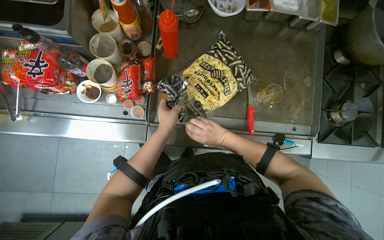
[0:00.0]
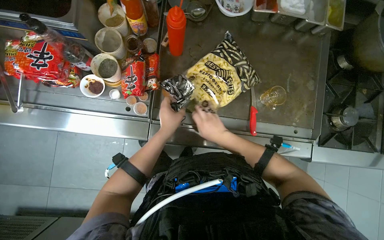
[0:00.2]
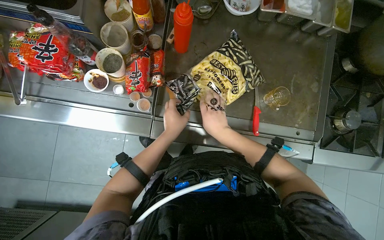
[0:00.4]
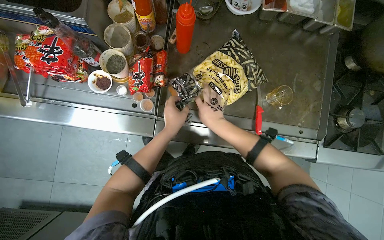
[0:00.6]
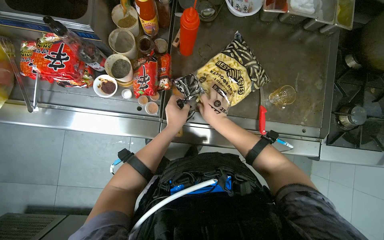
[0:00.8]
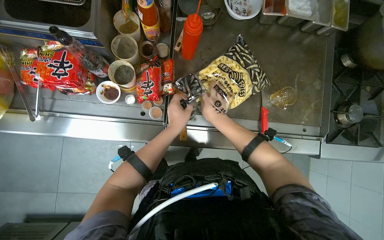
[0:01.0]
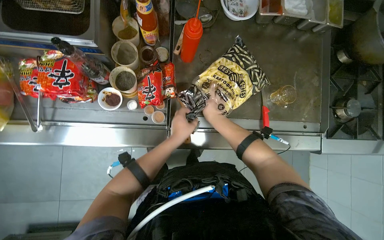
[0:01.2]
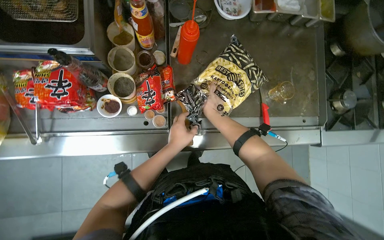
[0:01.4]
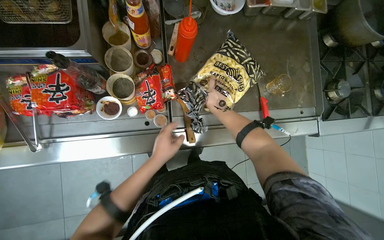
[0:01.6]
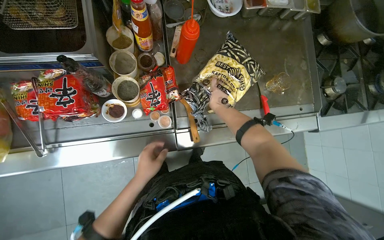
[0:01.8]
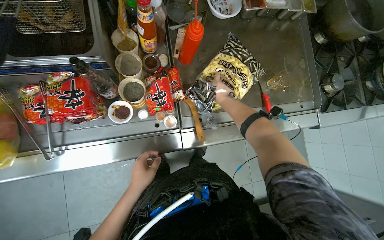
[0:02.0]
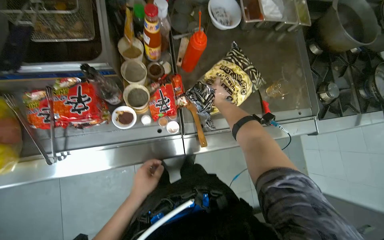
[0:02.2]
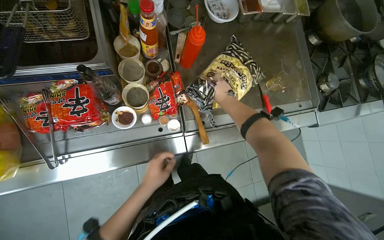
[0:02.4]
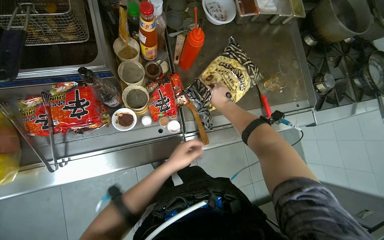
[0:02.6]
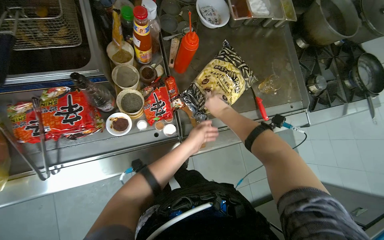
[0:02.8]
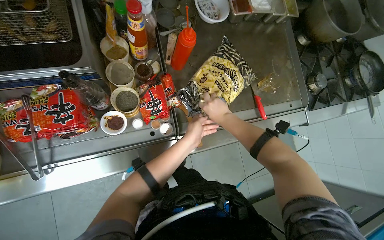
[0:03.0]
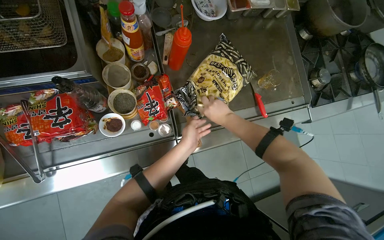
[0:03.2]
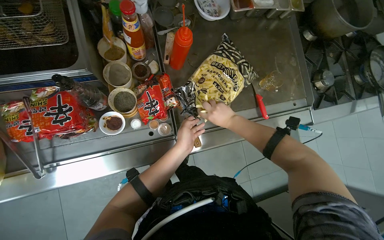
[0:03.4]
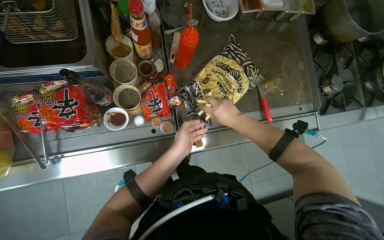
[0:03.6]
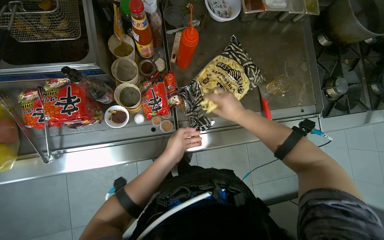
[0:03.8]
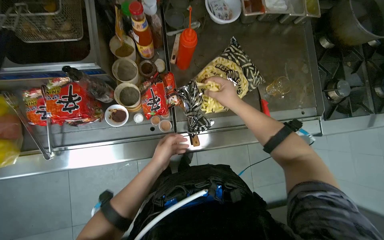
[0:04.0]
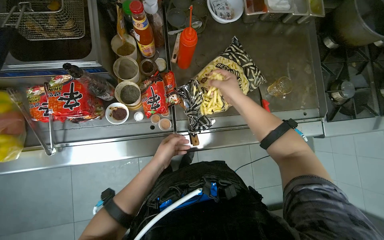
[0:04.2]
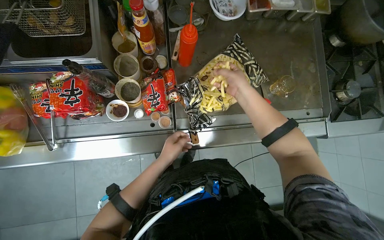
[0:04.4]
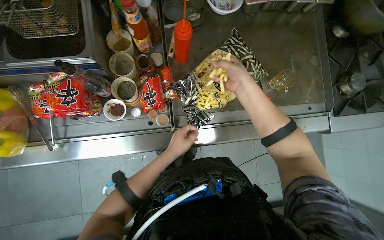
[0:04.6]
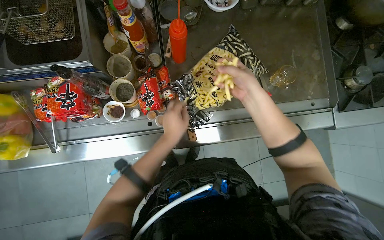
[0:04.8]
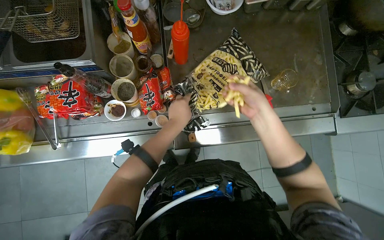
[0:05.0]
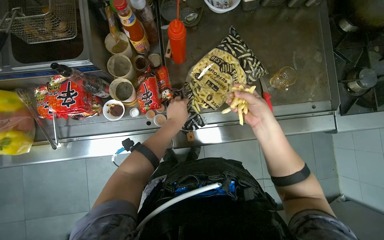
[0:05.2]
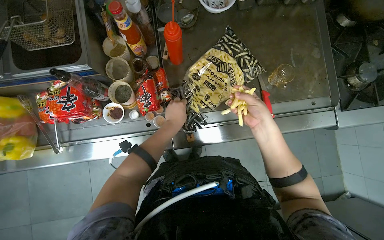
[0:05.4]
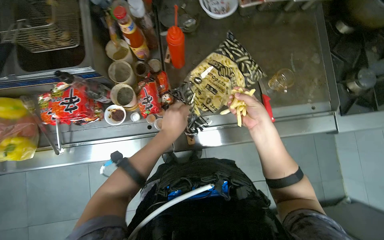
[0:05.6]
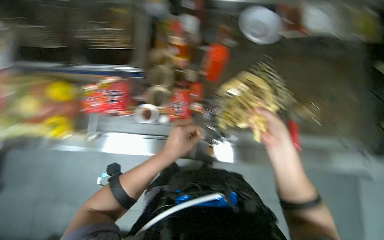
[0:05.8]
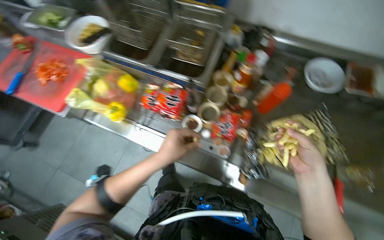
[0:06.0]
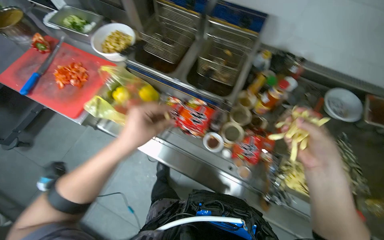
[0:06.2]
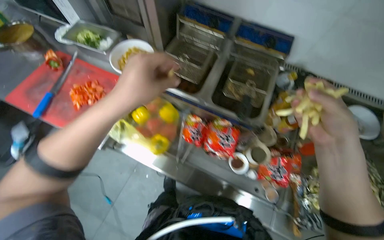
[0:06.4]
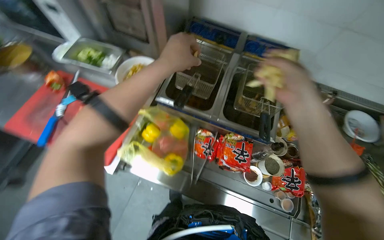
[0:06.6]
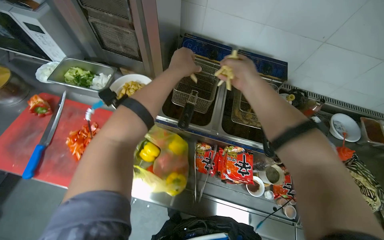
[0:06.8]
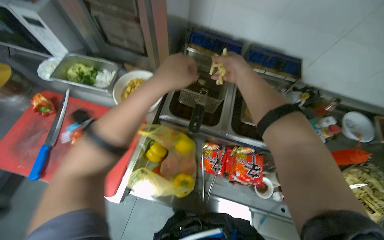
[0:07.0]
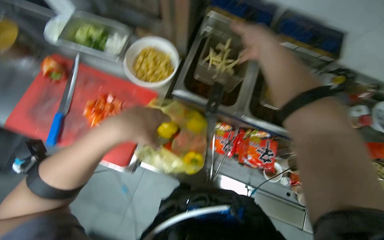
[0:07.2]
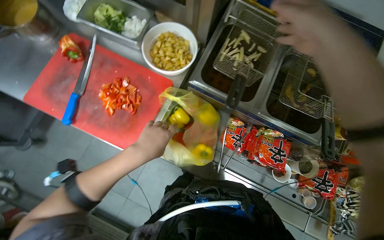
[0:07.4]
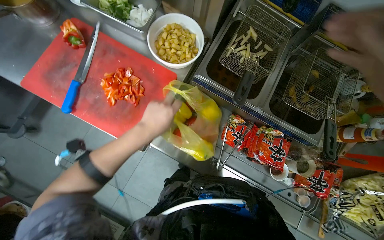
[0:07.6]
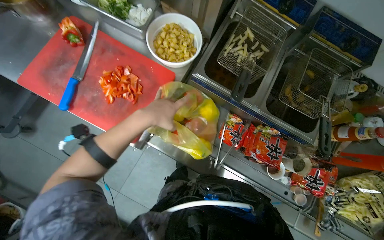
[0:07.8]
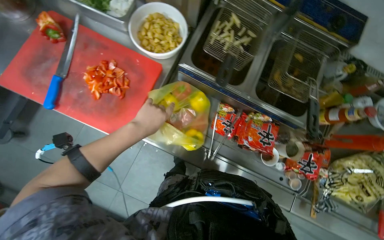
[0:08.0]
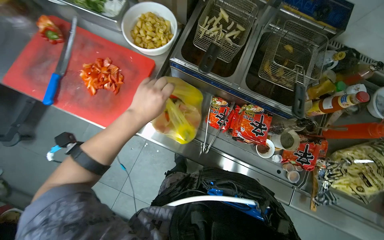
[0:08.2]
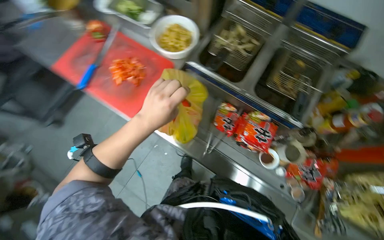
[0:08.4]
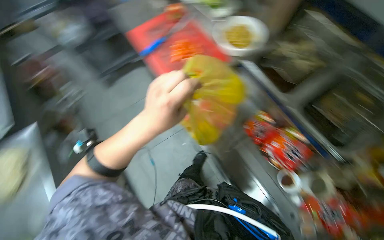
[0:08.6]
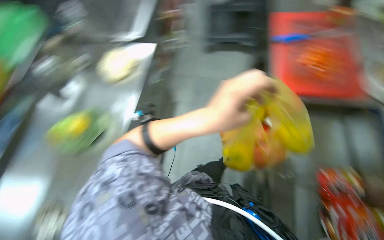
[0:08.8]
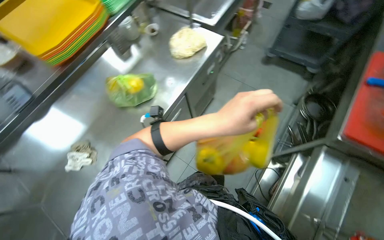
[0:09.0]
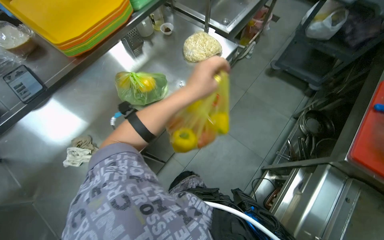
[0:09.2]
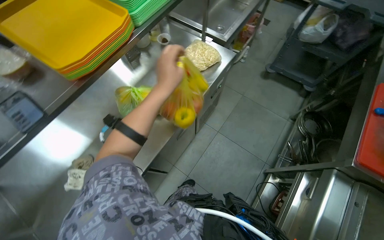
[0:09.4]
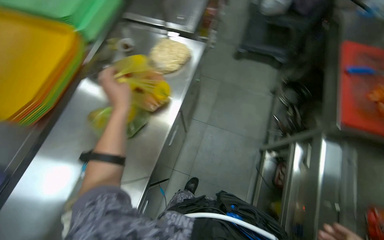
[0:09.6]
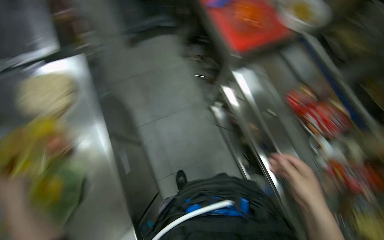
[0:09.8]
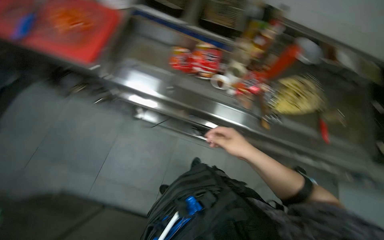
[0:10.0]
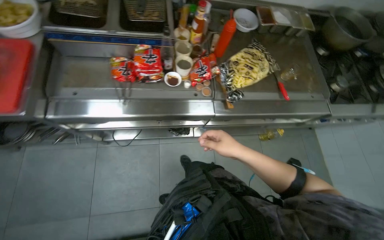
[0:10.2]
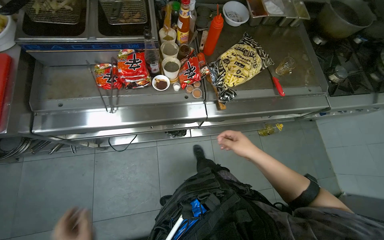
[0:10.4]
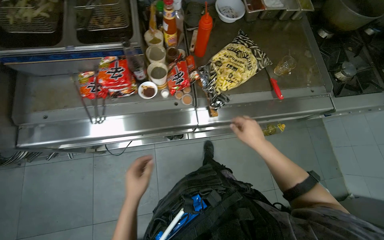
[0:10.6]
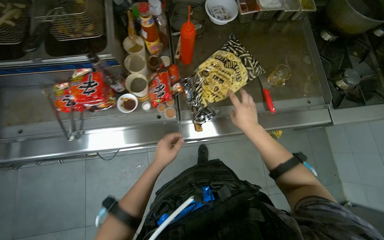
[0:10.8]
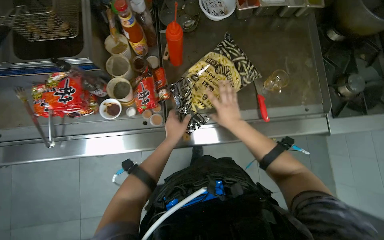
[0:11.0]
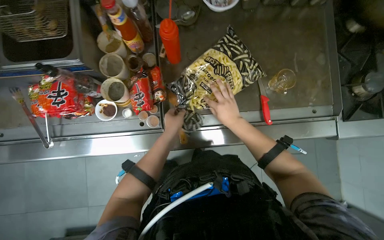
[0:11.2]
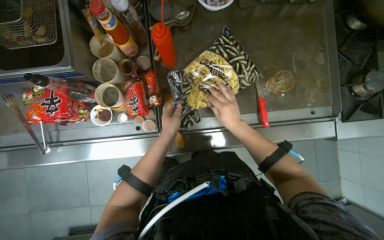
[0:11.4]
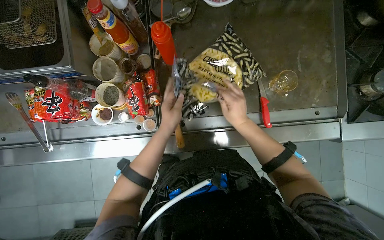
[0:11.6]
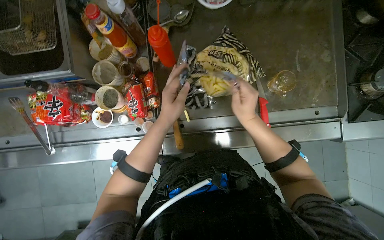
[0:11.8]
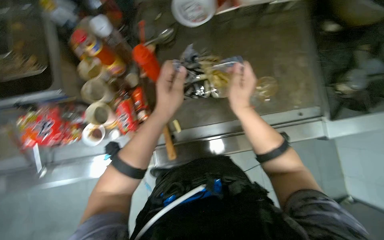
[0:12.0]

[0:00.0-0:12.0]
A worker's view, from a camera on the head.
Job: cooking food.
The whole recording: Loading fries into deep fryer. The worker opens a bag of fries with a knife and loads them into a deep fryer basket.
0.0 to 1.6 s: The right hand travels up the picture by some 10 cm.
1.6 to 3.0 s: The right hand reaches about 5 cm farther from the camera, then returns. Meanwhile the left hand is displaced farther from the camera by about 10 cm.
3.0 to 4.4 s: The left hand goes about 10 cm down the picture.
4.4 to 6.0 s: The head rotates some 35 degrees to the left.
6.0 to 7.6 s: The camera travels to the left, some 60 cm.
7.6 to 9.0 s: The head travels about 40 cm. The wearer looks some 60 degrees further to the left.
9.0 to 10.4 s: The head rotates some 135 degrees to the right. The view tilts some 20 degrees downward.
10.4 to 12.0 s: The wearer moves about 60 cm. The camera pitches downward, by about 10 degrees.

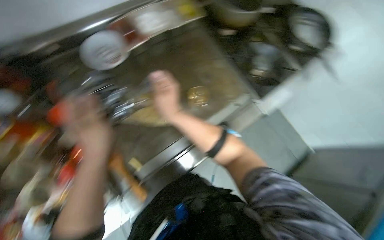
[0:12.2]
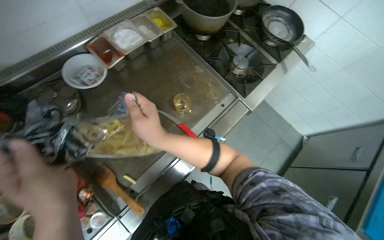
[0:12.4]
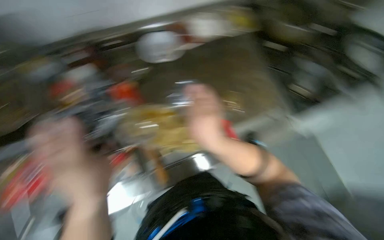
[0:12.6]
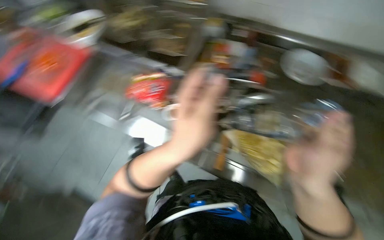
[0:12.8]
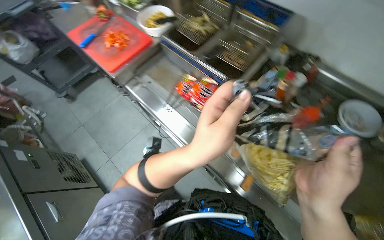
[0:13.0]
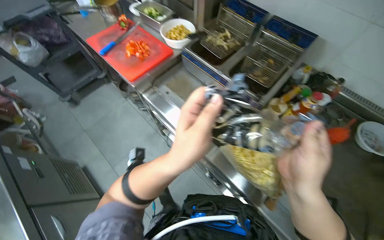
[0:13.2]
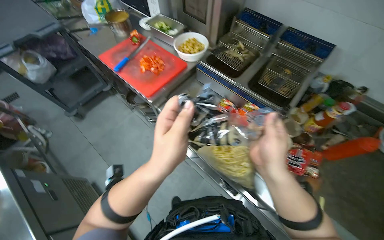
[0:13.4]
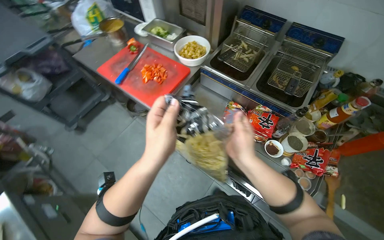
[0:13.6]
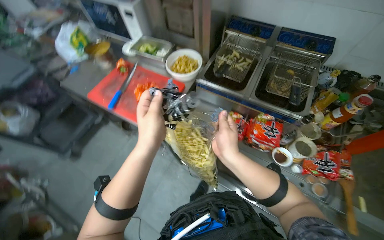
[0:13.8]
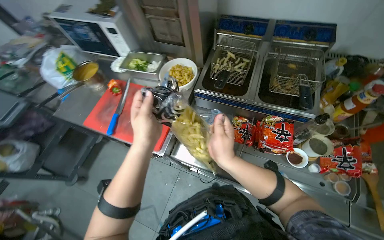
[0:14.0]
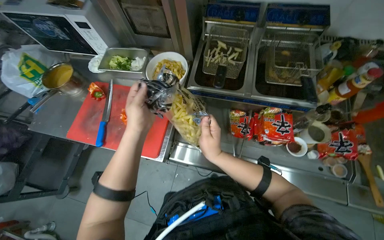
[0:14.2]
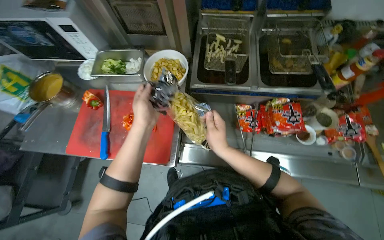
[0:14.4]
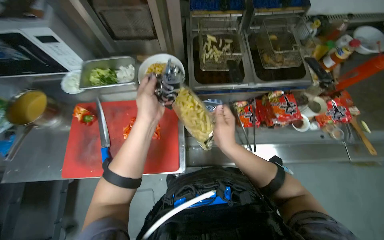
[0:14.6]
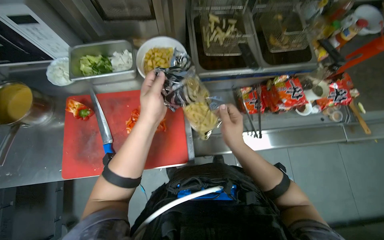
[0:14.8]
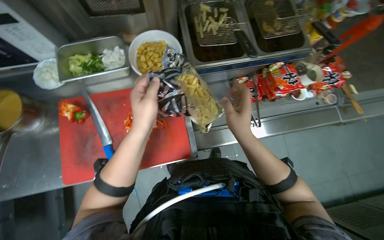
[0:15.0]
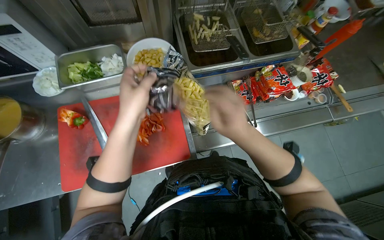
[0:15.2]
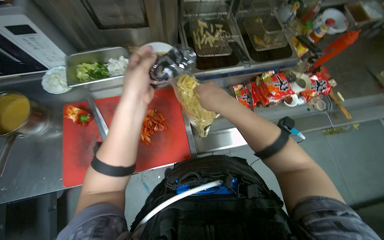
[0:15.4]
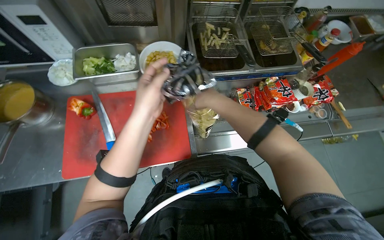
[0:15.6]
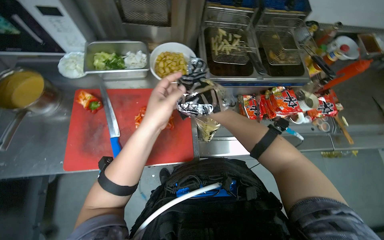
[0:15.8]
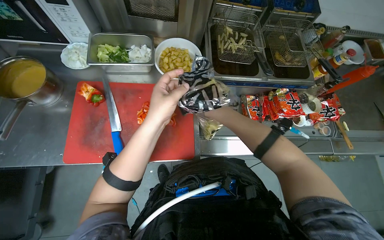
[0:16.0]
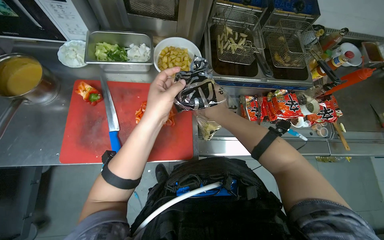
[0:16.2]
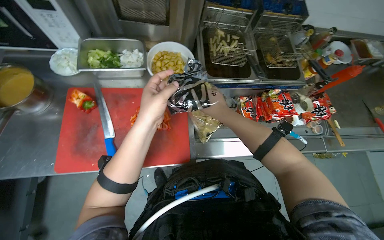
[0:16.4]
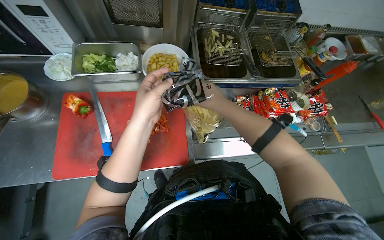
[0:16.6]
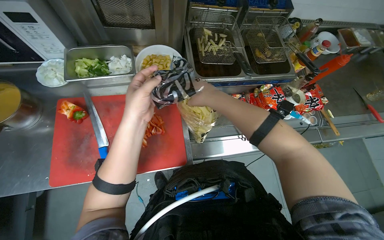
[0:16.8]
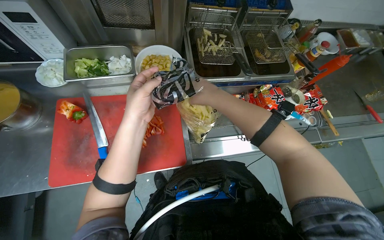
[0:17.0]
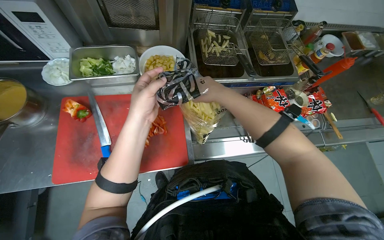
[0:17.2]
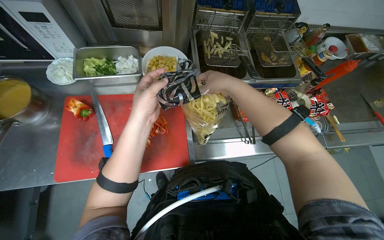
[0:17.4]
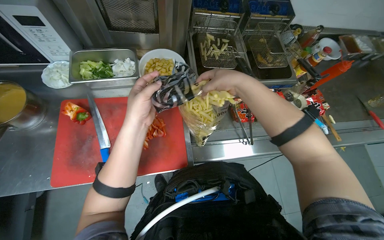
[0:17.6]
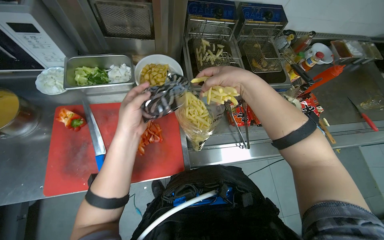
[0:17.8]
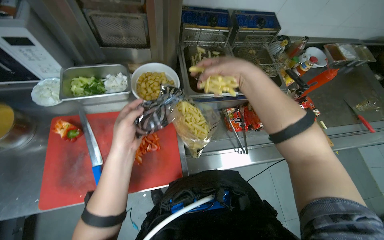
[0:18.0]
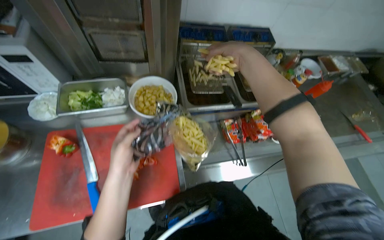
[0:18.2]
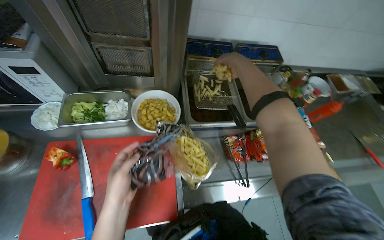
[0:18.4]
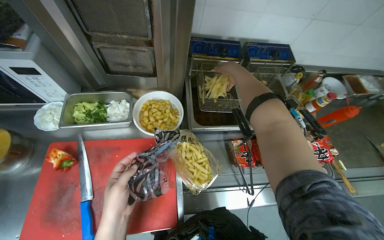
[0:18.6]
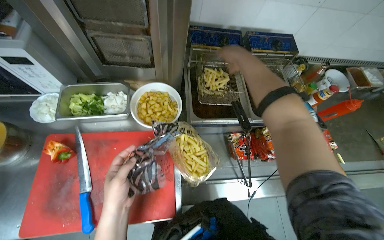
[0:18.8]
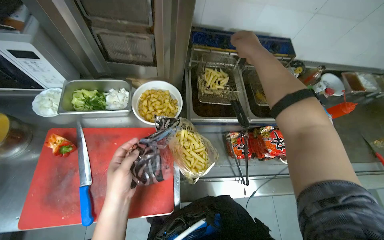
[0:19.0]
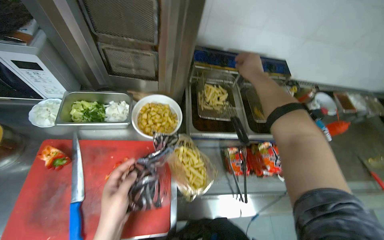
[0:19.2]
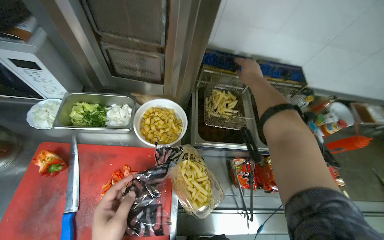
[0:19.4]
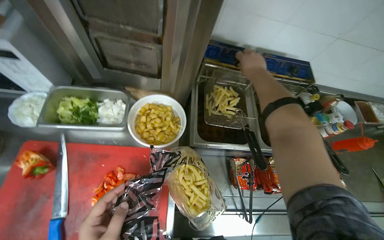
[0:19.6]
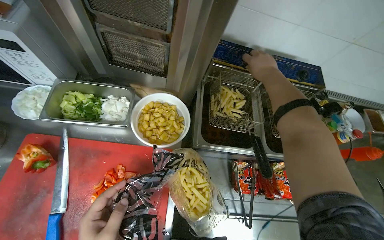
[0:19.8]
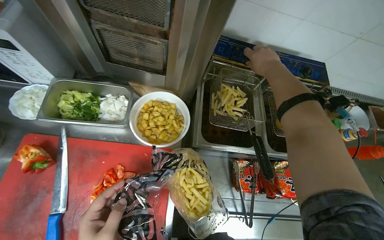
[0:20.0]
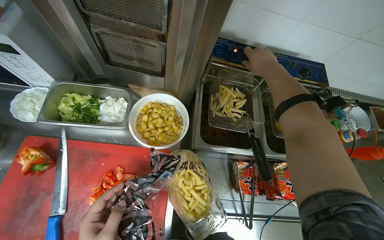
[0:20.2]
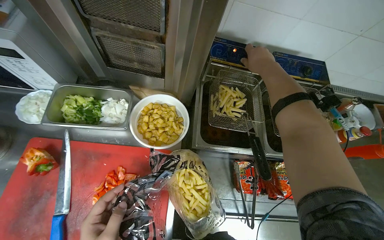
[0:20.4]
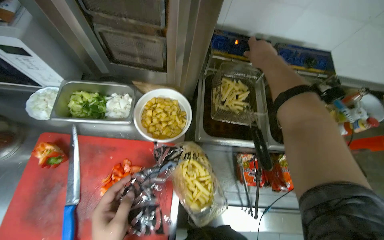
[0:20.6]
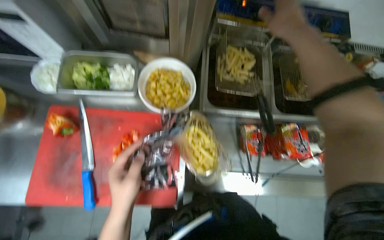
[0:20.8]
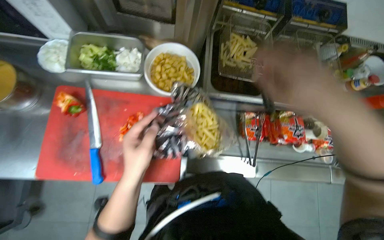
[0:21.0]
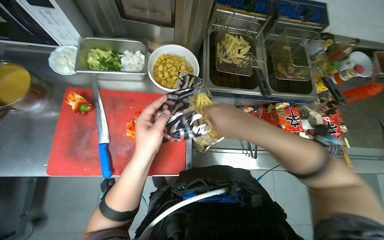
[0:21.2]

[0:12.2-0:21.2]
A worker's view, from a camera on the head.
Job: cooking food.
The whole recording: Loading fries into deep fryer. The worker opens a bag of fries with a knife and loads them into a deep fryer basket.
12.2 to 13.8 s: The wearer moves roughly 50 cm. The wearer looks about 30 degrees further to the left.
13.8 to 15.2 s: The camera is carried approximately 40 cm. The wearer's head swings about 45 degrees to the right.
15.2 to 16.6 s: The right hand goes about 10 cm up the picture.
16.6 to 18.2 s: The right hand is displaced up the picture and to the right by some 25 cm.
18.2 to 19.8 s: The right hand is displaced farther from the camera by some 20 cm.
